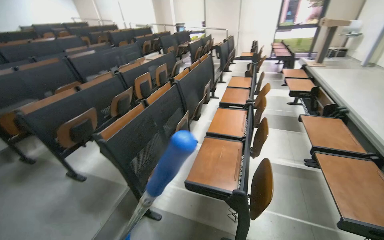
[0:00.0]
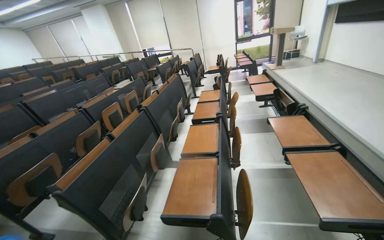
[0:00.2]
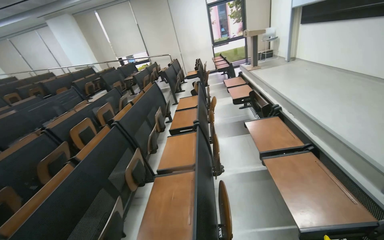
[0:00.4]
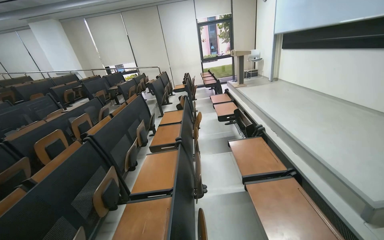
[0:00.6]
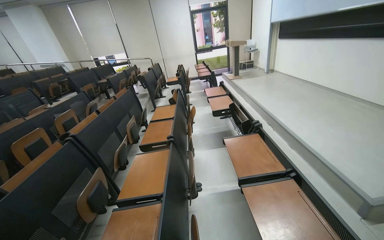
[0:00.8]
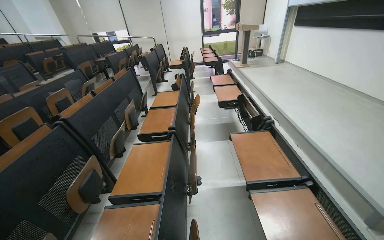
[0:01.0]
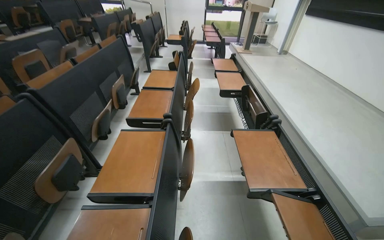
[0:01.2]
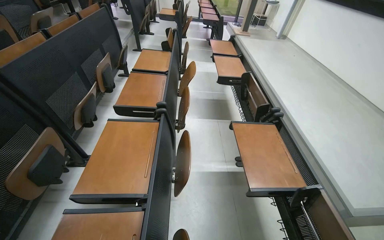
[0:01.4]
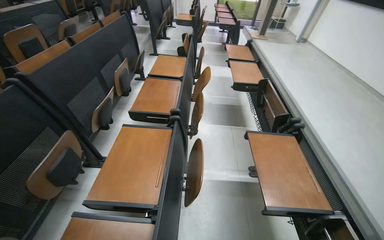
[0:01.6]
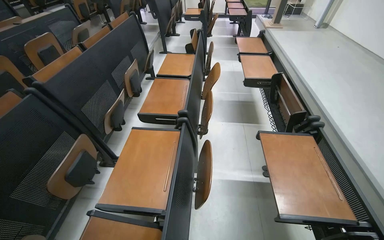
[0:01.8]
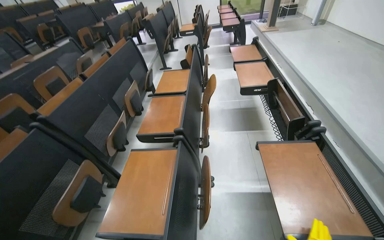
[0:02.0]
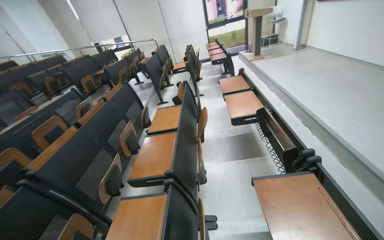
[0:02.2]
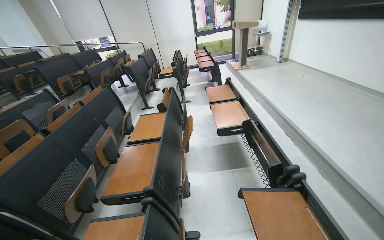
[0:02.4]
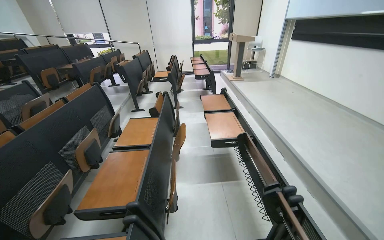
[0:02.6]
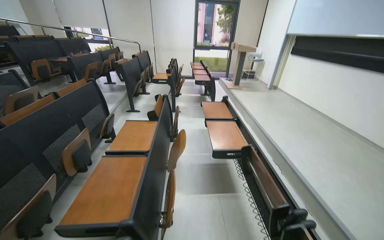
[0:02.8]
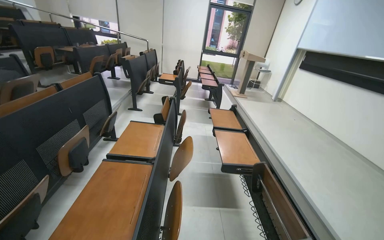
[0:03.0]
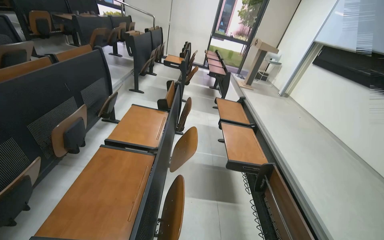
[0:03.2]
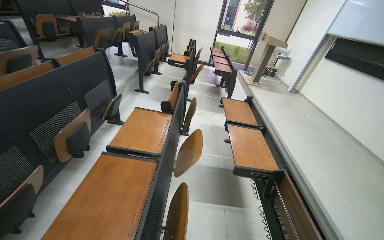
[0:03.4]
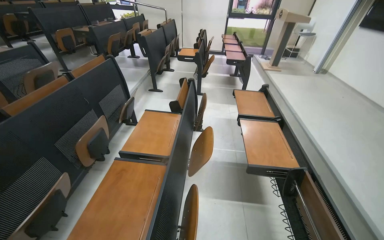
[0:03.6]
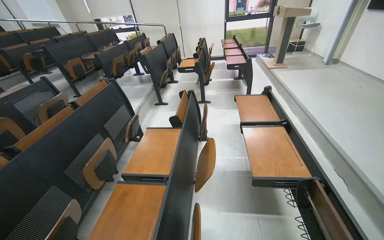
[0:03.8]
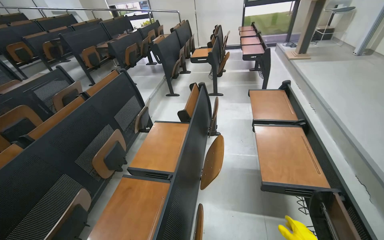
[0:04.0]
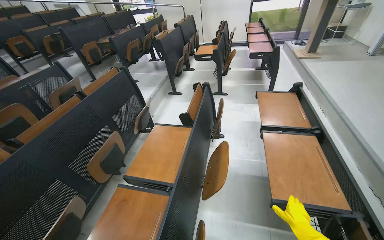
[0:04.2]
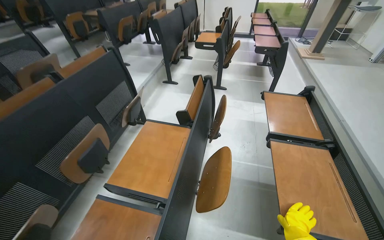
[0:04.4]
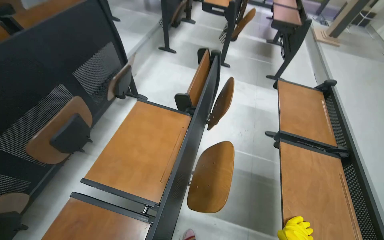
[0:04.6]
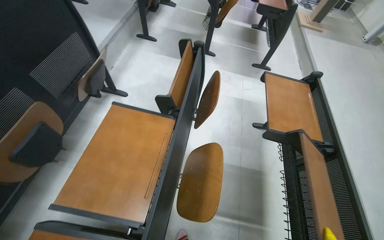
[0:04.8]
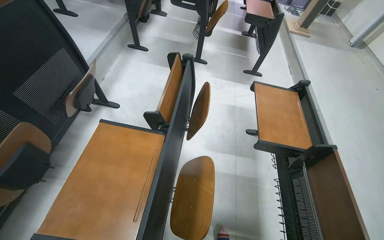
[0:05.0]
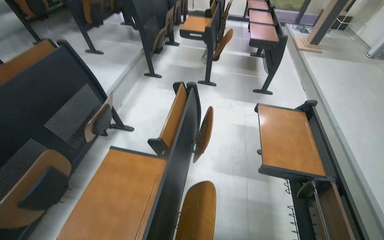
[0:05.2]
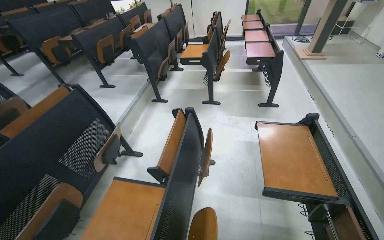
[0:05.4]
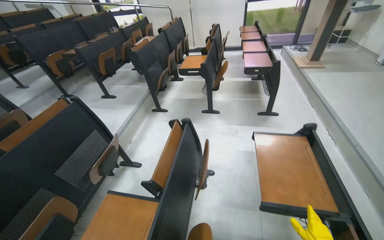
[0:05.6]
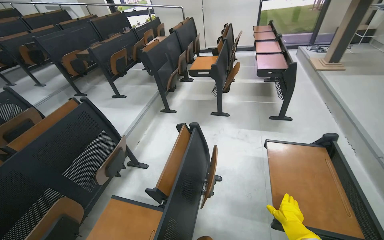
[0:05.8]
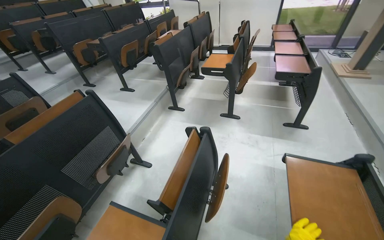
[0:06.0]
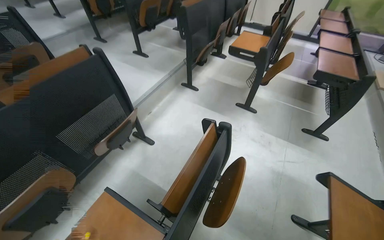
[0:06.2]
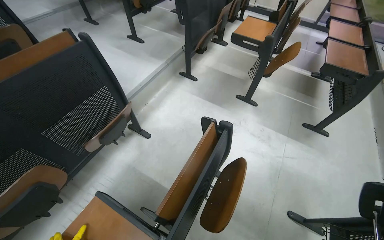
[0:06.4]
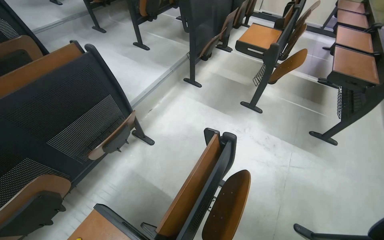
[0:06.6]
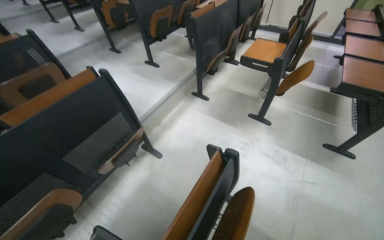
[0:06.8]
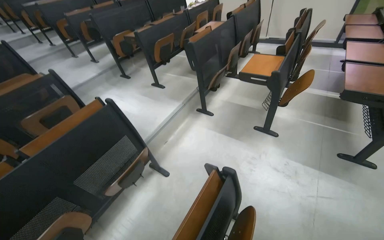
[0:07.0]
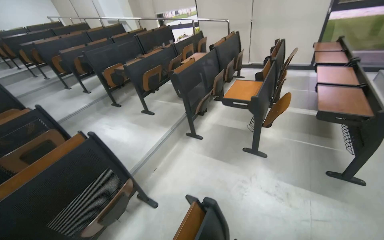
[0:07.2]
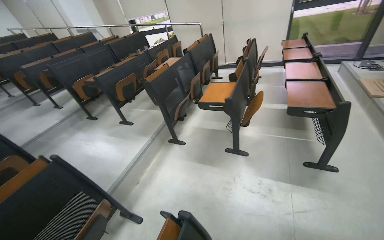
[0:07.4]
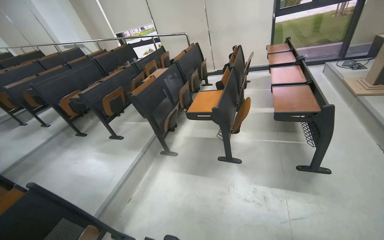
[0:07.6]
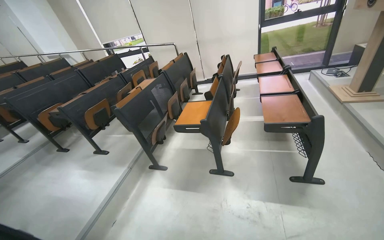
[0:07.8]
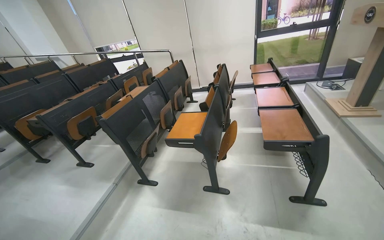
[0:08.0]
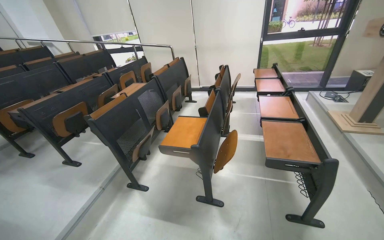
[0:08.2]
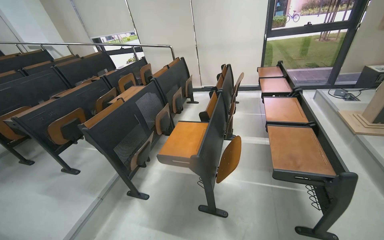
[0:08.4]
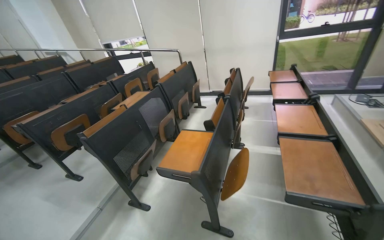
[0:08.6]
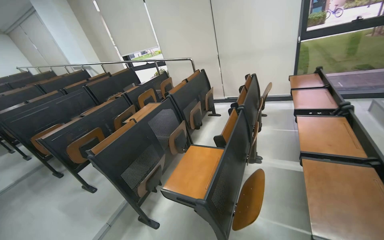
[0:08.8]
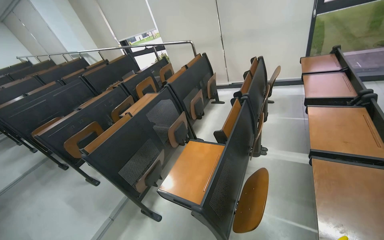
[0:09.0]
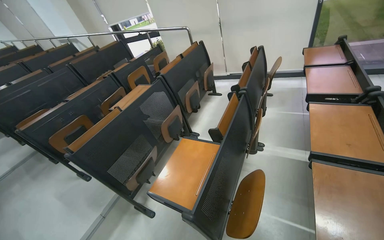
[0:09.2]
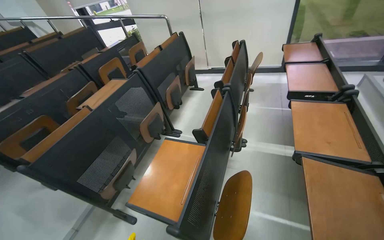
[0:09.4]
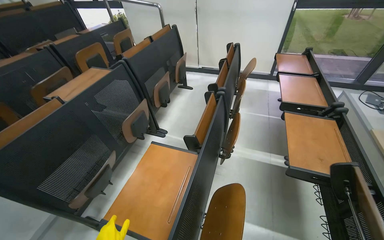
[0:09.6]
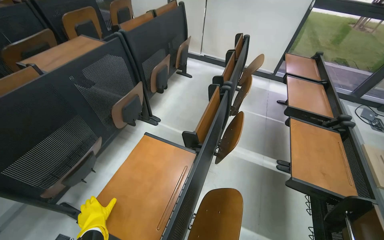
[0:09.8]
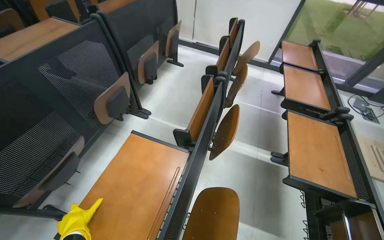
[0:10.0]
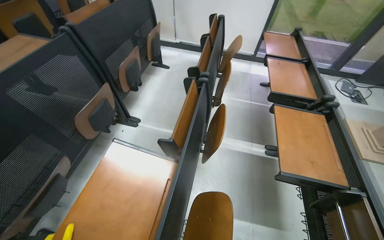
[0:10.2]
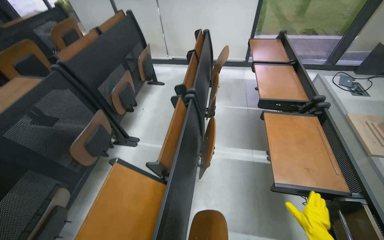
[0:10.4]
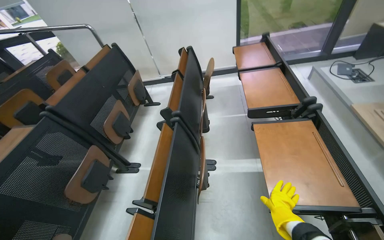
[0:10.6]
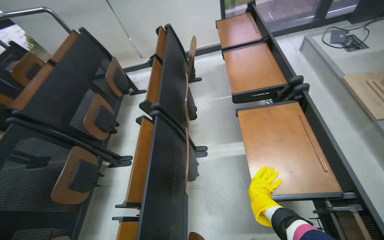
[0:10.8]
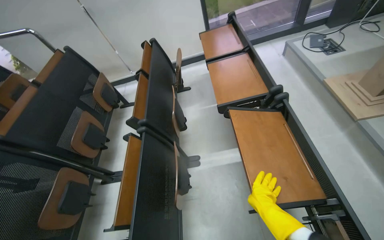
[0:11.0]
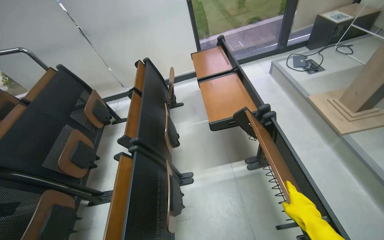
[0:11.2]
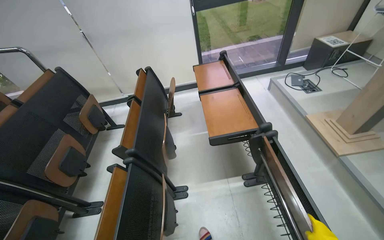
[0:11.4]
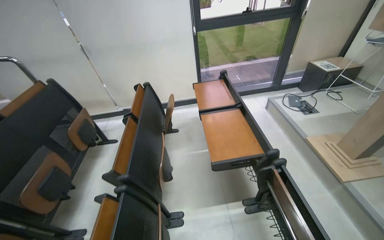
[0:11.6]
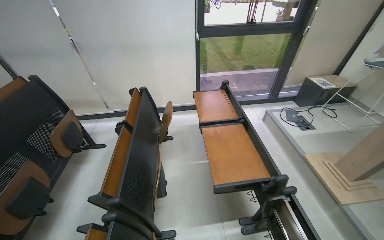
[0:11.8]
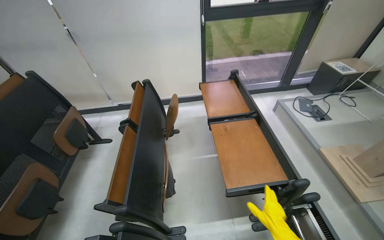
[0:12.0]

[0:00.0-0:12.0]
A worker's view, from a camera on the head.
Job: organizing items.
The whole recording: Folding Lecture Hall Desks. The worker folds the lecture hall desks.
1.6 to 3.0 s: The wearer moves approximately 50 cm. The wearer looks some 20 degrees further upward.
3.0 to 4.4 s: The camera is carried about 70 cm. The camera is aimed some 15 degrees further to the left. The view tilts roughly 15 degrees downward.
4.4 to 6.0 s: The camera travels roughly 60 cm.
6.0 to 7.6 s: The camera is carried about 60 cm.
7.6 to 9.0 s: The camera travels about 1 m.
9.0 to 10.4 s: The camera is carried approximately 60 cm. The camera sweeps to the right, by approximately 20 degrees. The camera pitches downward, by some 15 degrees.
10.4 to 12.0 s: The head travels some 70 cm.

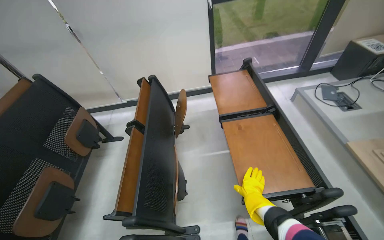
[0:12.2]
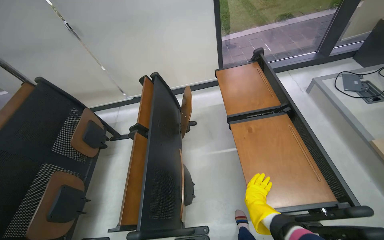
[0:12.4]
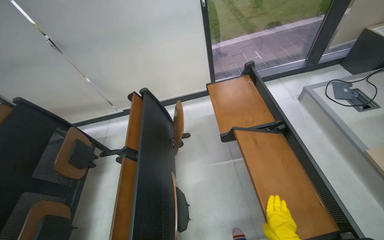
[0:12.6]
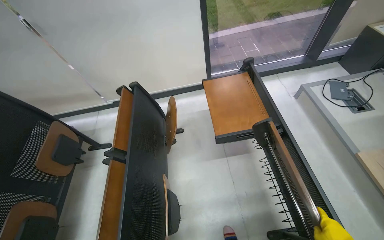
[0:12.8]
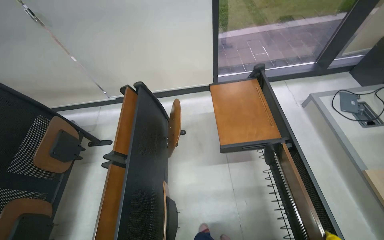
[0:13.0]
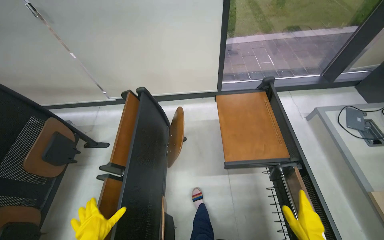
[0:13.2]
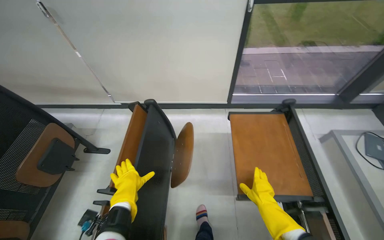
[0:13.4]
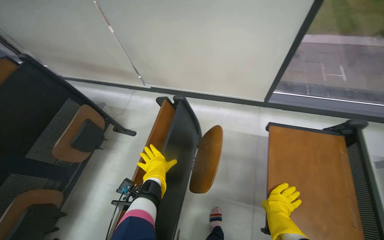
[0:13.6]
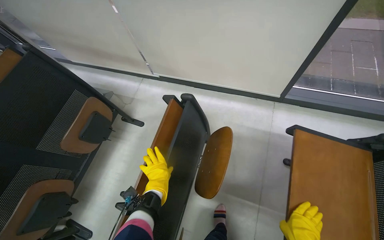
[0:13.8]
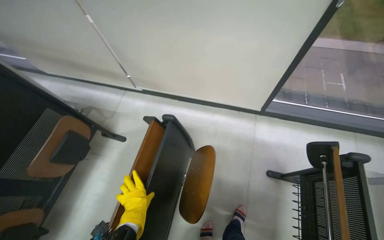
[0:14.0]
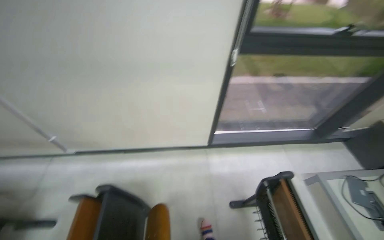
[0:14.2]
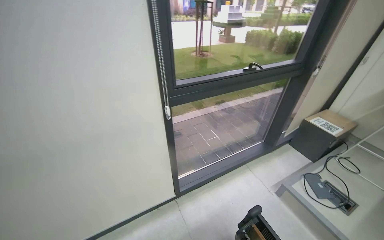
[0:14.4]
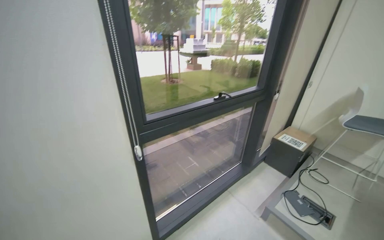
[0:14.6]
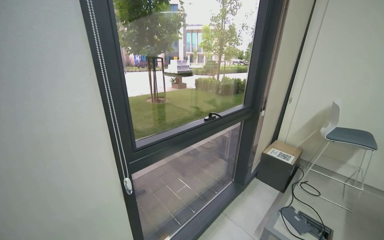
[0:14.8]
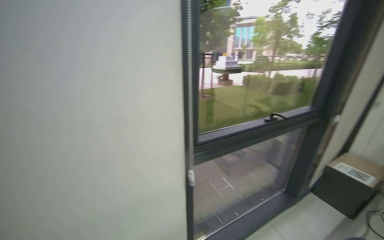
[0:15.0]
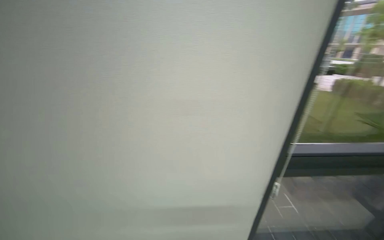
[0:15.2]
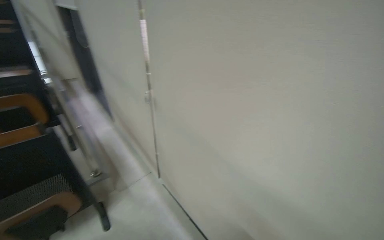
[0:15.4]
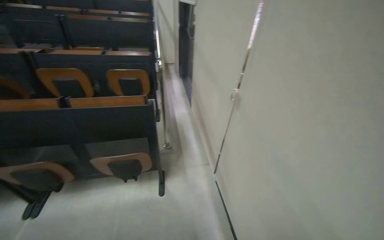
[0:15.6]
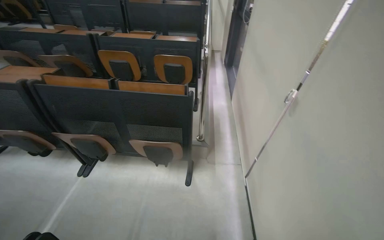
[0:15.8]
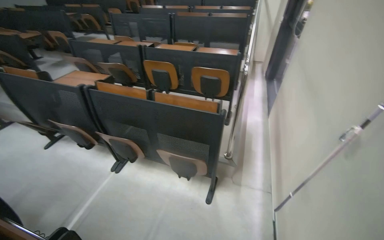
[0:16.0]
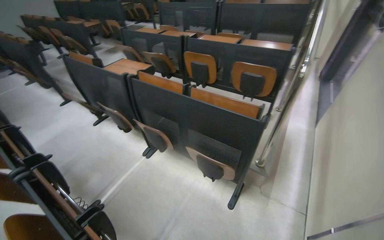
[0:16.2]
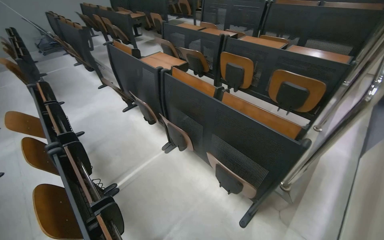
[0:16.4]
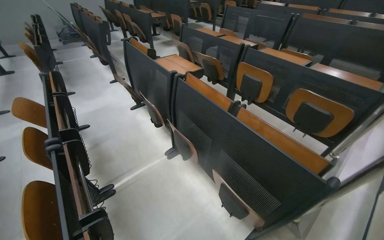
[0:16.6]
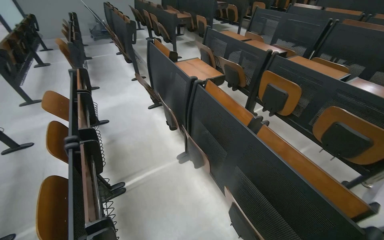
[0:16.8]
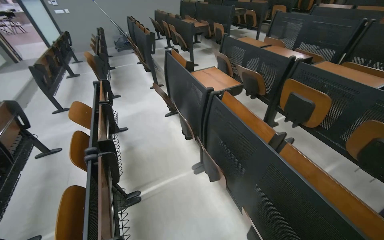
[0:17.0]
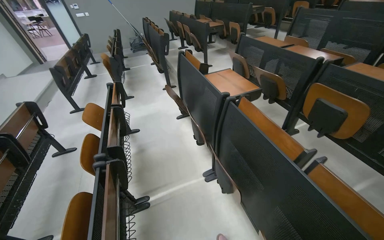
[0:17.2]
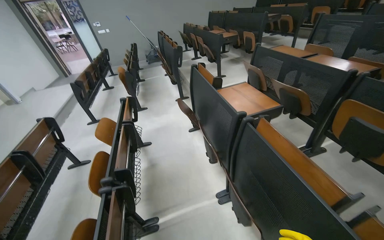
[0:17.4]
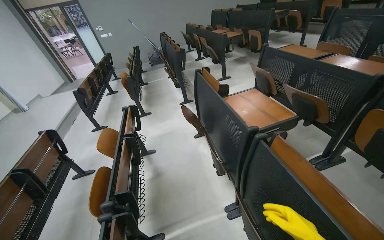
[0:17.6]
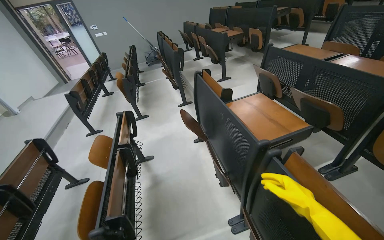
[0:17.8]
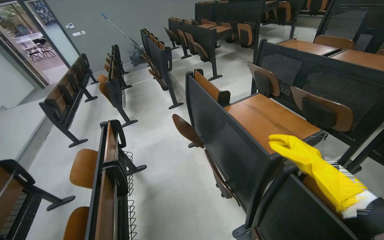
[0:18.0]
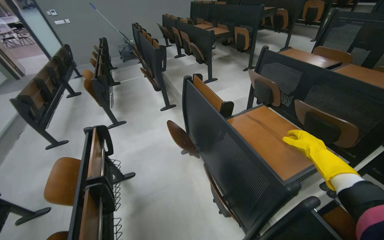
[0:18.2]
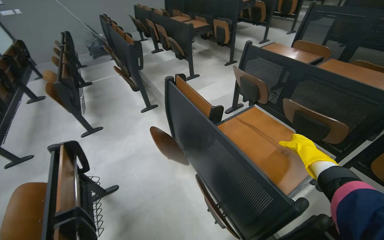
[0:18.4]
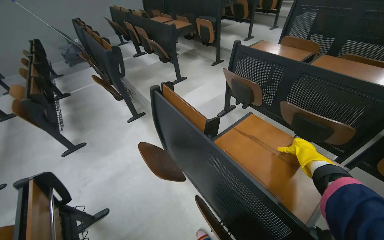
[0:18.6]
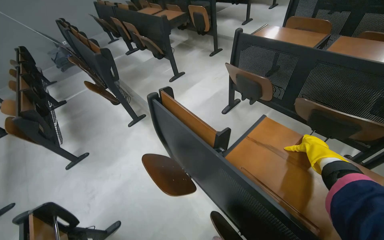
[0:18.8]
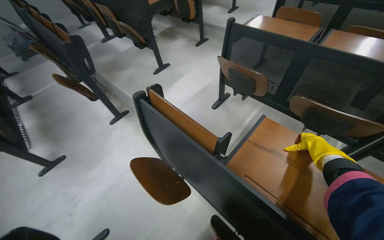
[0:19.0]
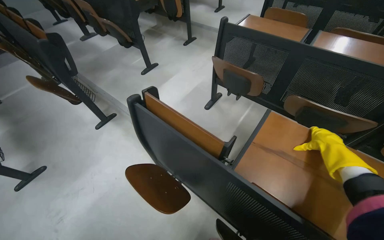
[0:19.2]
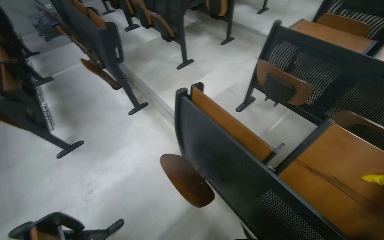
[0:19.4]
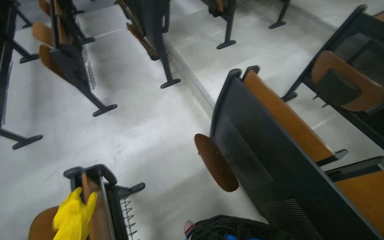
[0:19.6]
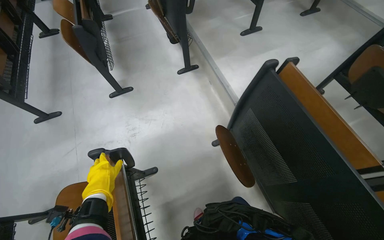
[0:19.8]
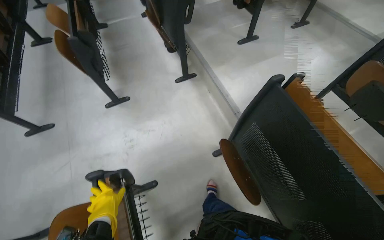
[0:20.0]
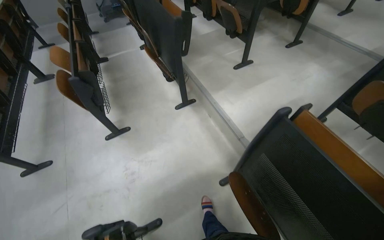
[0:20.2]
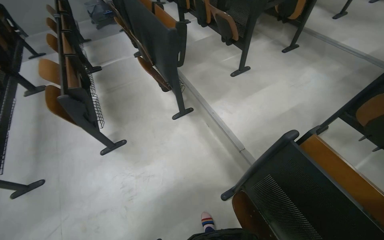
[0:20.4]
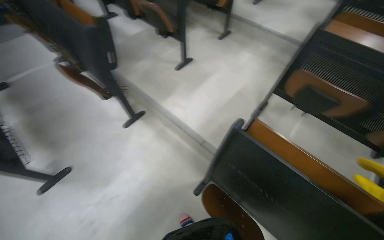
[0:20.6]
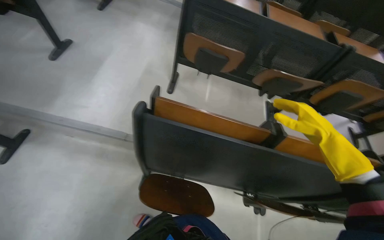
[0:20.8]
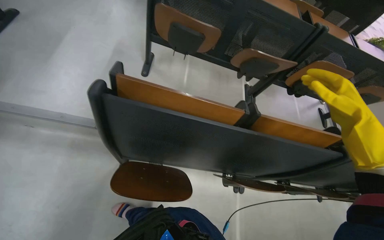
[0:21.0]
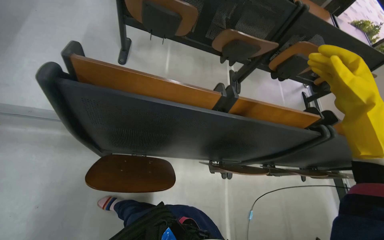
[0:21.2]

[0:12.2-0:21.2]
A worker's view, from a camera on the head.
Job: organizing items.
The whole recording: Folding Lecture Hall Desks. The worker folds the lecture hall desks.
12.2 to 13.8 s: The wearer moves approximately 80 cm. The wearer looks some 25 degrees further to the left. The camera pitches downward, by about 15 degrees.
13.8 to 15.2 s: The head travels some 60 cm. The wearer looks some 30 degrees further to the right. The view tips upward by roughly 35 degrees.
15.2 to 16.6 s: The camera travels some 50 cm. The wearer looks approximately 145 degrees further to the left.
16.6 to 18.2 s: The camera travels approximately 1 m.
18.2 to 19.8 s: The wearer moves some 80 cm. The view tilts roughly 20 degrees downward.
19.8 to 21.2 s: The head rotates roughly 70 degrees to the right.
